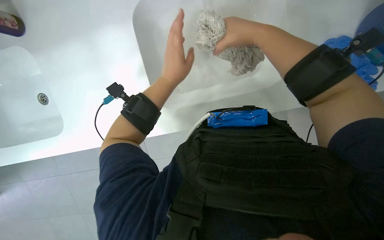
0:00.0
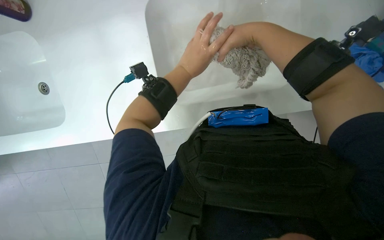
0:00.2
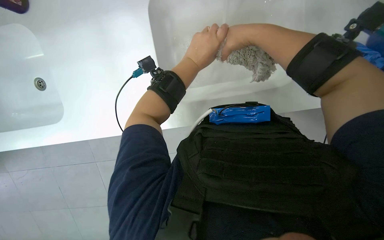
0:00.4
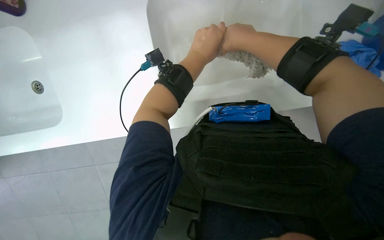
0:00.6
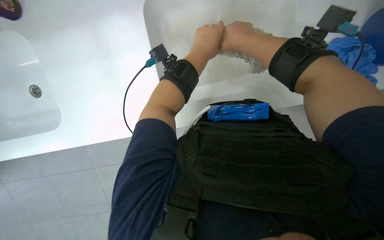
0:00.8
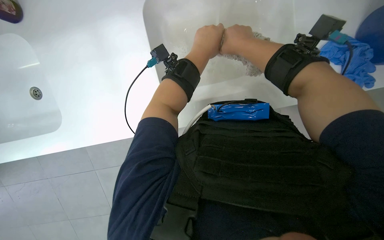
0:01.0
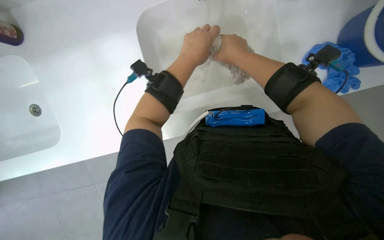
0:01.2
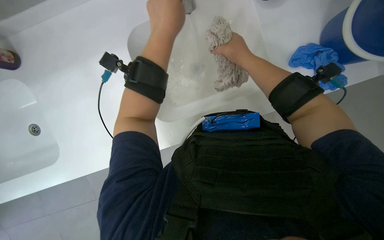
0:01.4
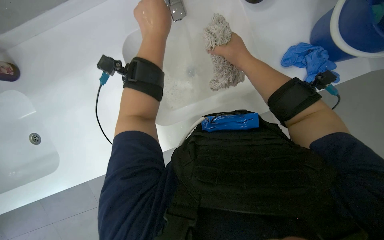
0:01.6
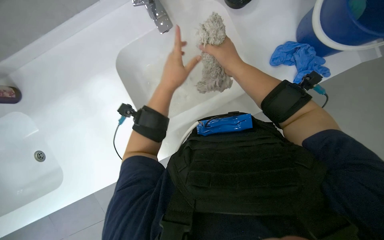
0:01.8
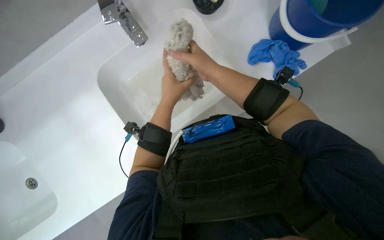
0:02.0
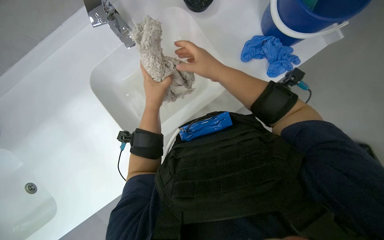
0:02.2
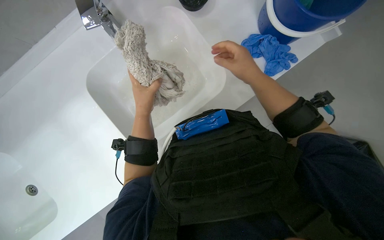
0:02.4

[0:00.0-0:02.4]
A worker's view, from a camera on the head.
Job: preparing cleaning supplies.
The whole recording: Washing mop head. The worker washes a mop head in the sink with soap and water.
0:00.0 to 0:01.2: The hands are busy where they are.

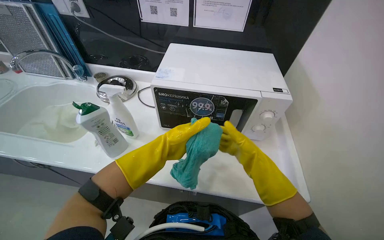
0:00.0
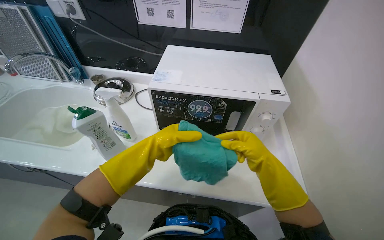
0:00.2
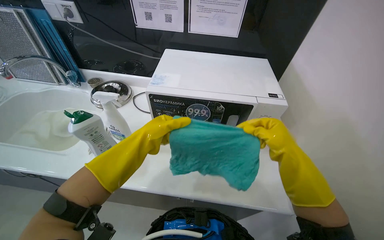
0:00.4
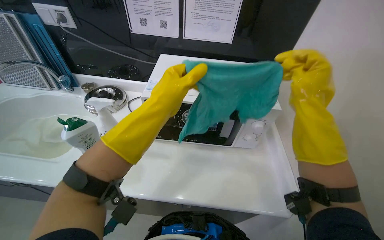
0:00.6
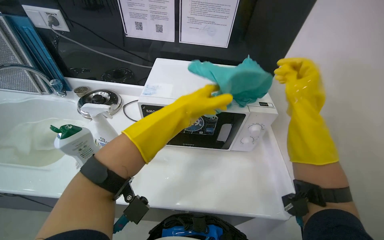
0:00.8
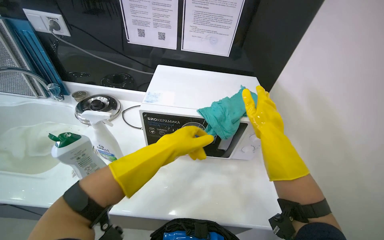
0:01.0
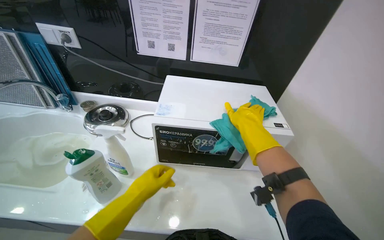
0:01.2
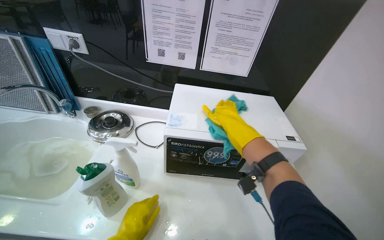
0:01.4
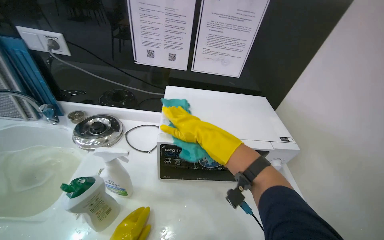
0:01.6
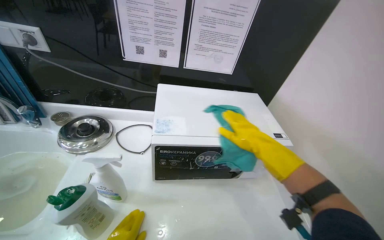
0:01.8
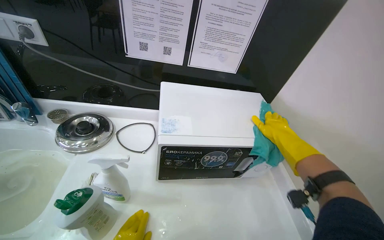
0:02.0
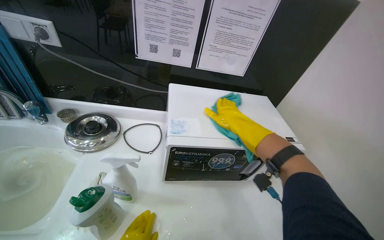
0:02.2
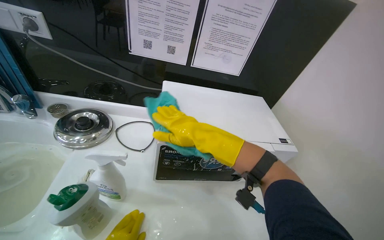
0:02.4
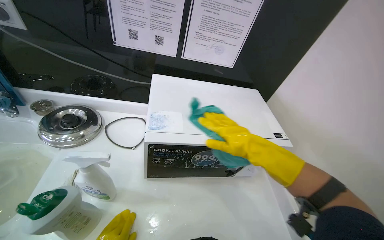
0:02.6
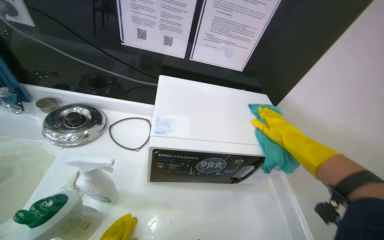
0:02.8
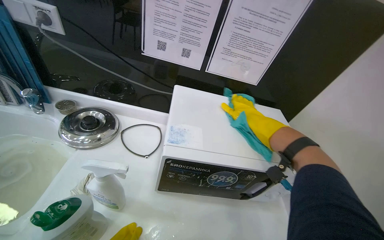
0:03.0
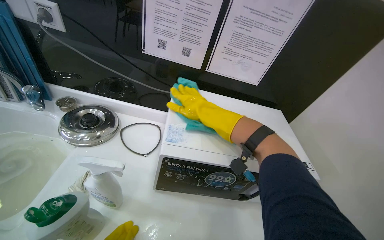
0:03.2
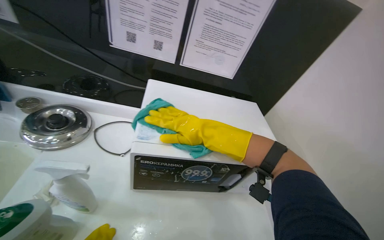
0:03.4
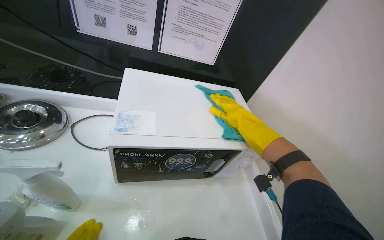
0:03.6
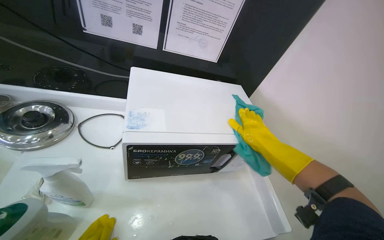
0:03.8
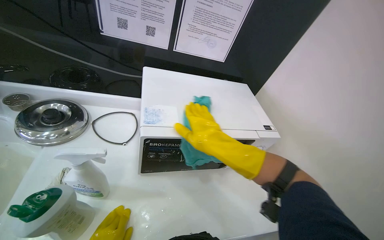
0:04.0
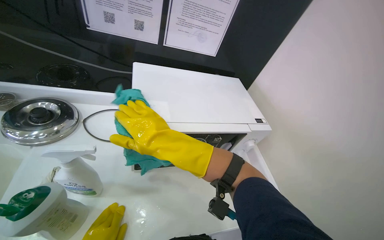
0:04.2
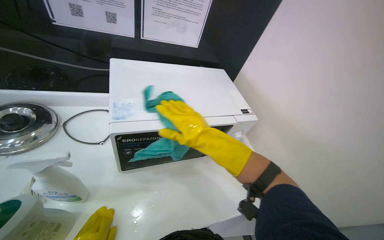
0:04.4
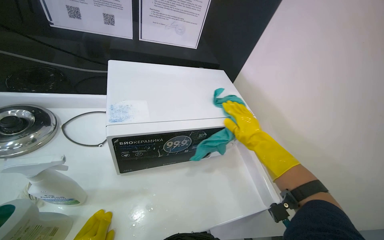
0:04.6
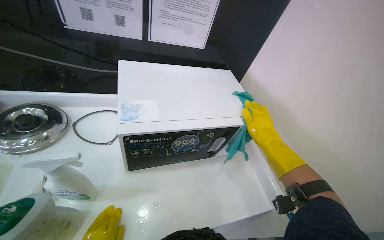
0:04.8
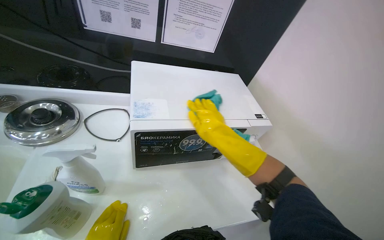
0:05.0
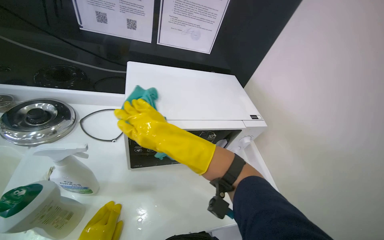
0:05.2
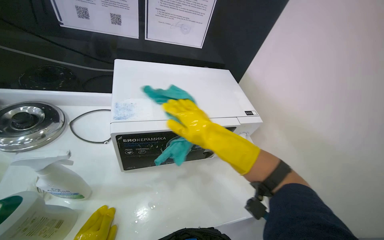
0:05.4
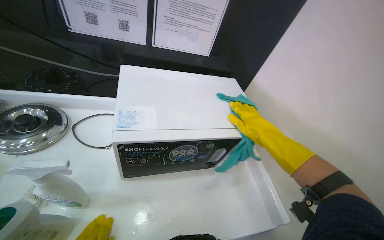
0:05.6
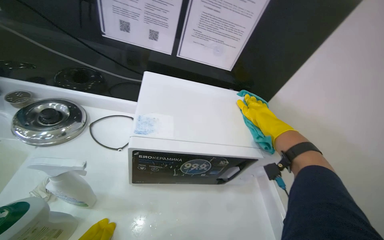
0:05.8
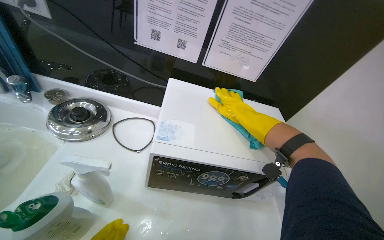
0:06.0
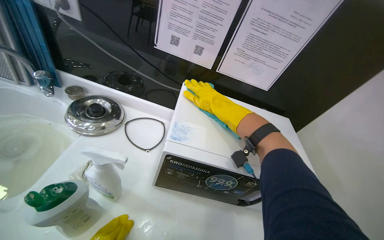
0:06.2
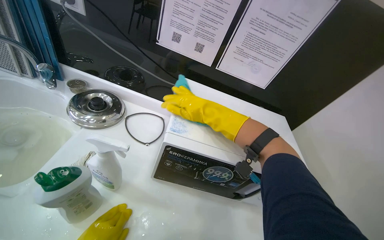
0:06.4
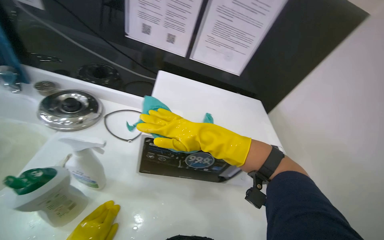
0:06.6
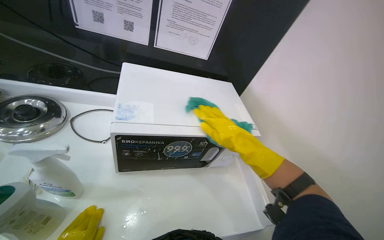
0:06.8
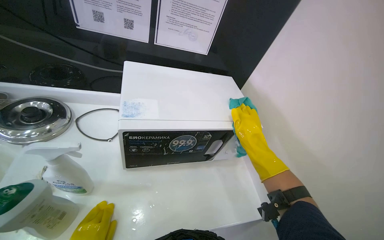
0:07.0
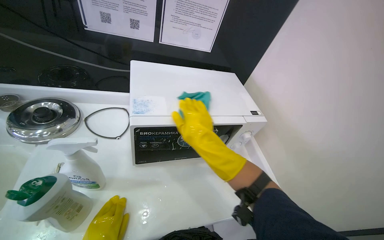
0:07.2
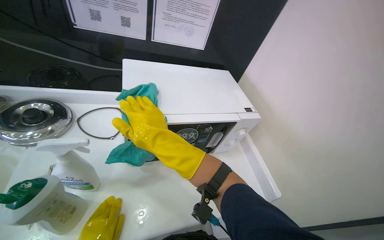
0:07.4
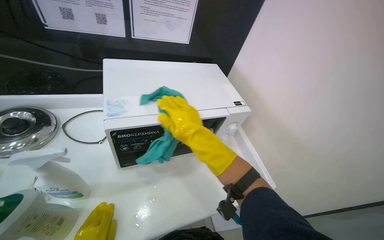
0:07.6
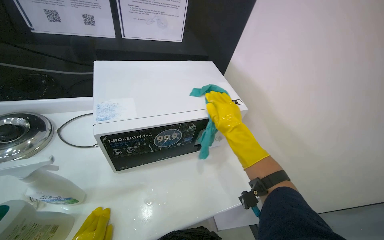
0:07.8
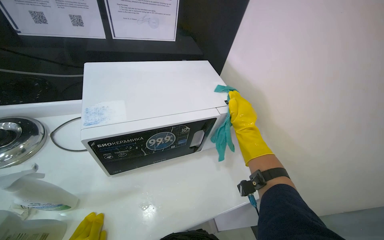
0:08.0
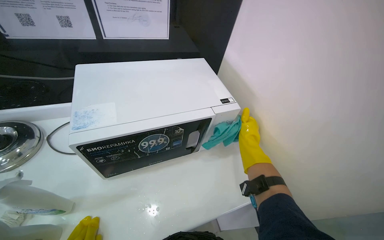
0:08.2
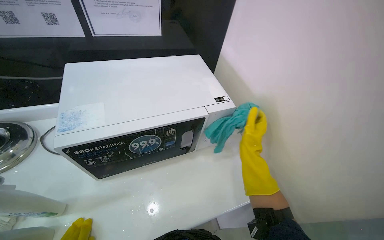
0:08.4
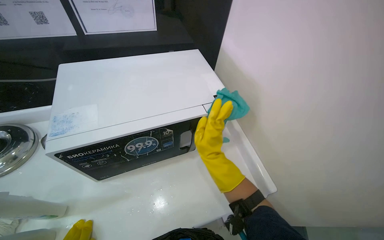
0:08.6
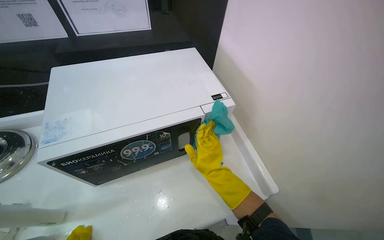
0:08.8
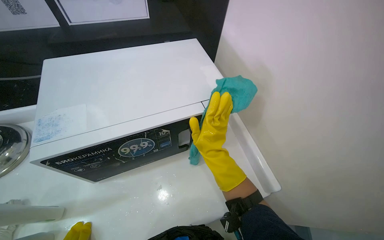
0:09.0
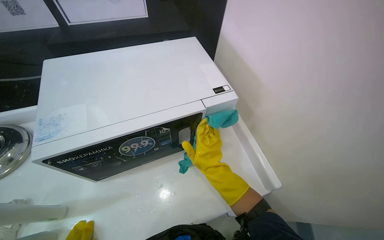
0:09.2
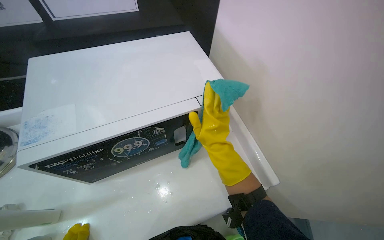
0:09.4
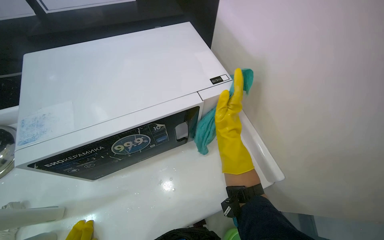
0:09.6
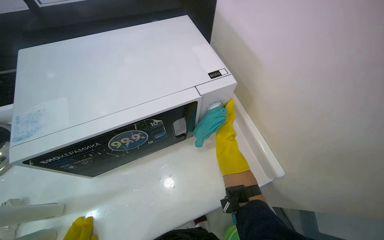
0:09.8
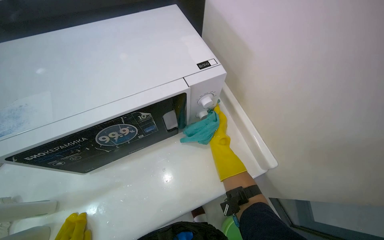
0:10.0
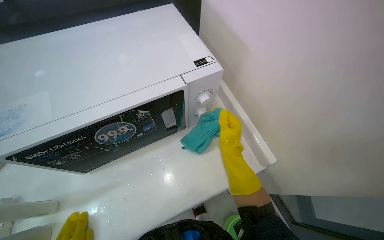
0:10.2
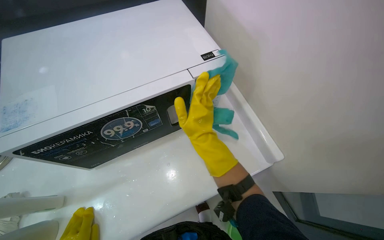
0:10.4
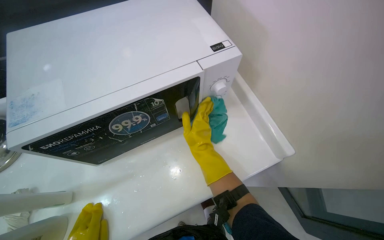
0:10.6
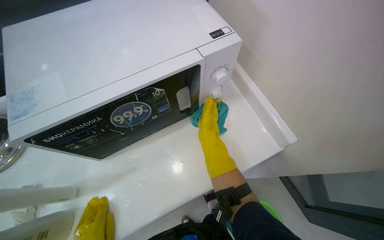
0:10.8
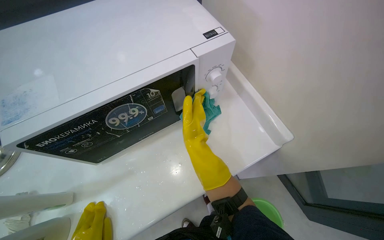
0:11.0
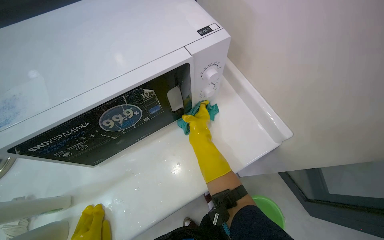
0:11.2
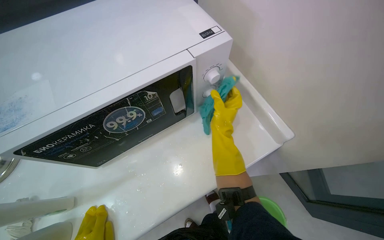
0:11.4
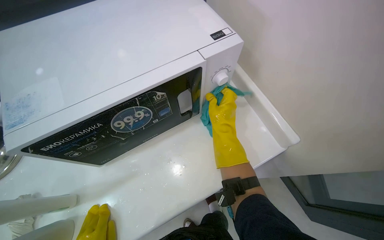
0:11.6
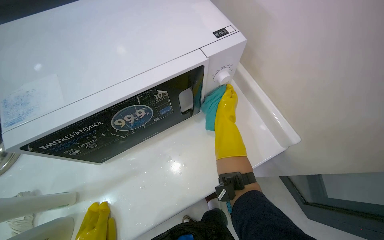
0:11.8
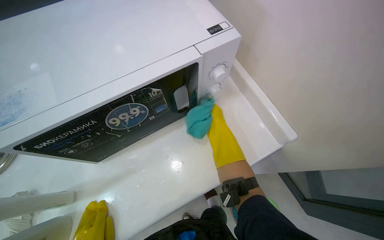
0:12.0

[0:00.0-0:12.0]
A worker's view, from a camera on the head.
Job: cleaning kitchen.
The whole recording: Cleaning microwave. The worker wipes the exterior and interior of the microwave with a cleaning cloth.
0:00.0 to 0:01.6: The right hand heads up the picture and to the left, covering some 35 cm.
0:01.6 to 0:03.0: The right hand goes left and right, approximately 30 cm each way, reversing 3 times.
0:03.0 to 0:04.4: The head turns to the right by about 20 degrees. The right hand moves left and right over about 30 cm, changing direction 3 times.
0:04.4 to 0:06.0: The head rotates some 20 degrees to the left. The right hand moves left and right over approximately 30 cm, changing direction 3 times.
0:06.0 to 0:07.6: The wearer's head swings about 20 degrees to the right. The right hand goes left and right, roughly 25 cm each way, reversing 3 times.
0:07.6 to 0:09.0: The right hand reaches some 25 cm to the right, then returns.
0:10.4 to 0:12.0: The right hand shifts approximately 10 cm farther from the camera.

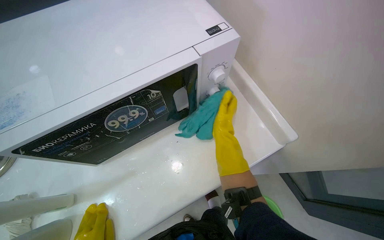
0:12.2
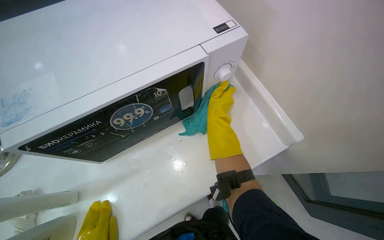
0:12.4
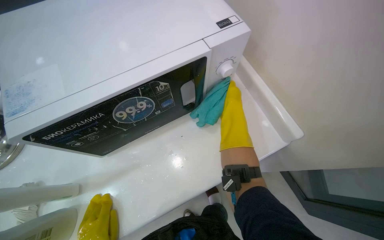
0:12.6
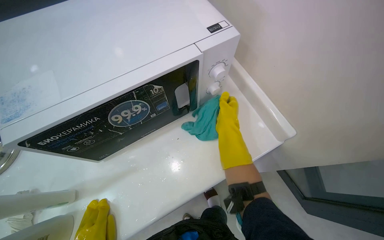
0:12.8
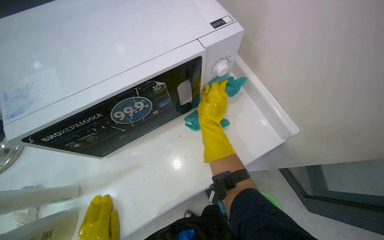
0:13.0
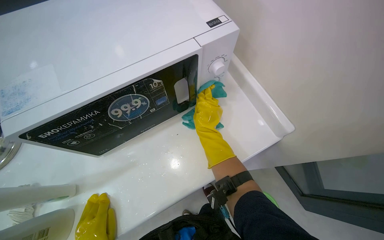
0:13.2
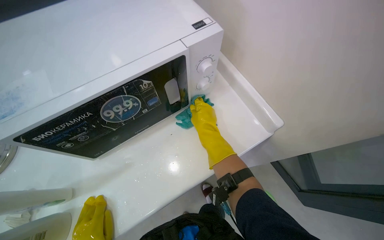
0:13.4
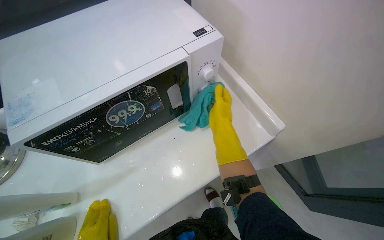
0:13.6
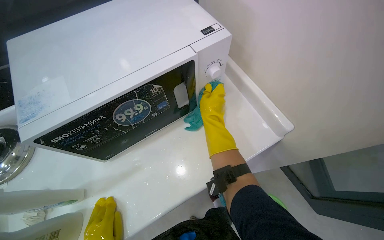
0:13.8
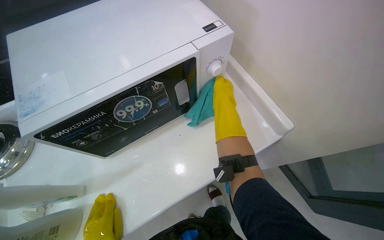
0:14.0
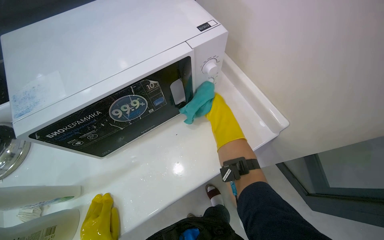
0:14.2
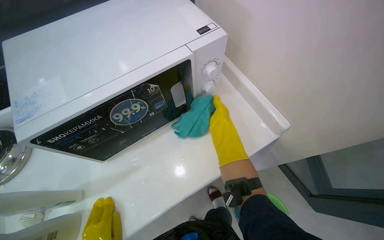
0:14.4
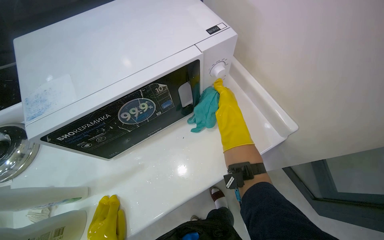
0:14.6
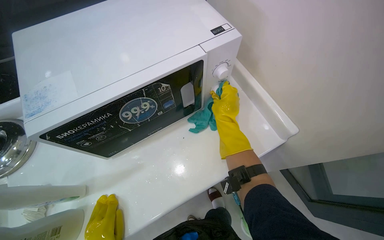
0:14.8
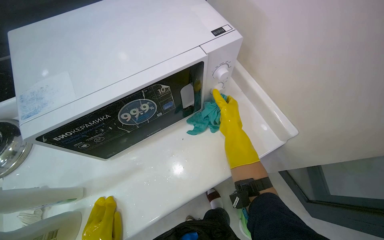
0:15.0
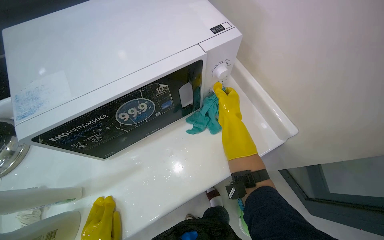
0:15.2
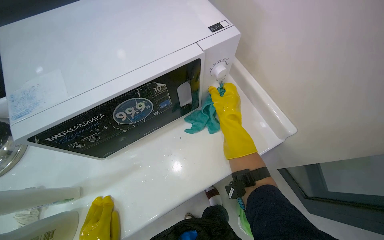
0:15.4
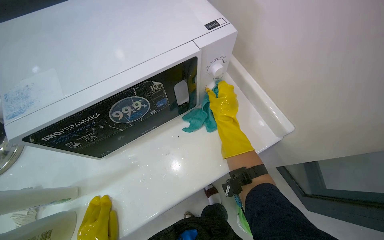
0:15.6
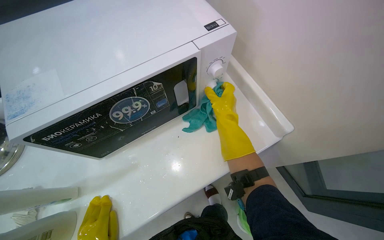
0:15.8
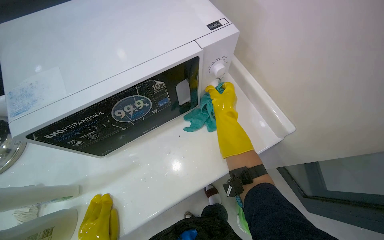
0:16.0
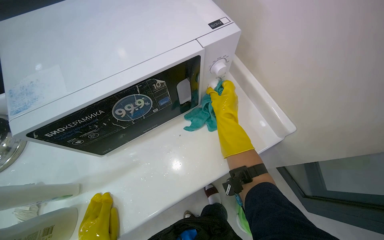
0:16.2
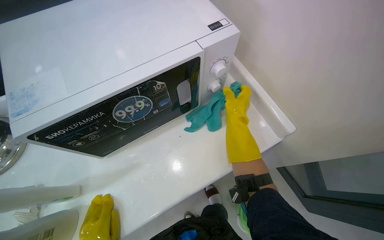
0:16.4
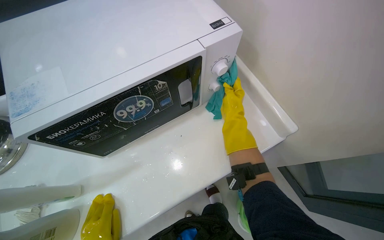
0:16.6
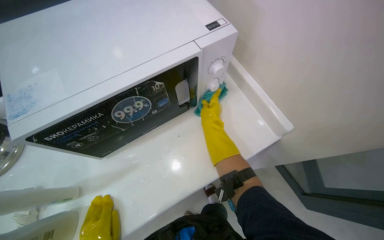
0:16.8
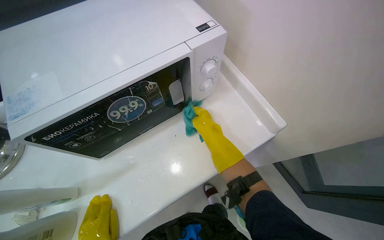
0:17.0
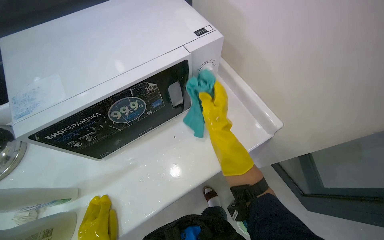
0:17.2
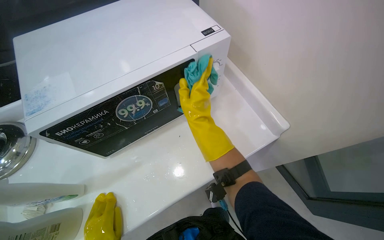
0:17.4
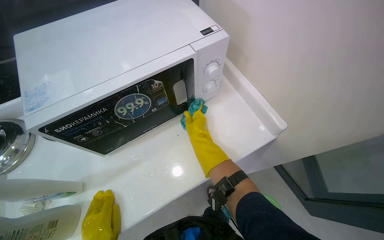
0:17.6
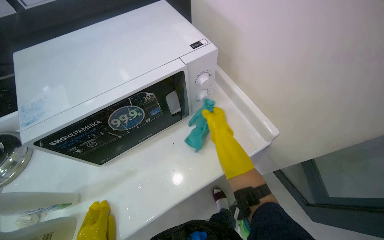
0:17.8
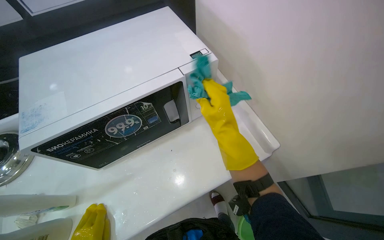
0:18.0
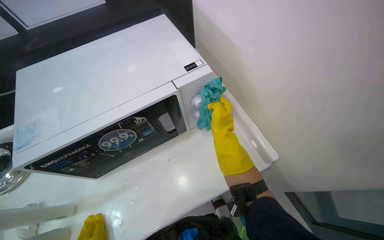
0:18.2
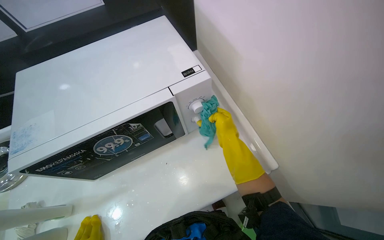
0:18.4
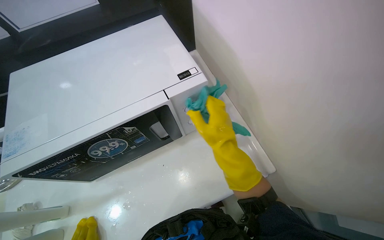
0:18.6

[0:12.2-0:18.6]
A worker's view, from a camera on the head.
Job: cleaning kitchen.
The whole recording: Cleaning microwave. The worker wipes the exterior and interior of the microwave with a cleaning cloth.
0:17.0 to 0:18.6: The right hand swings nearer and farther, about 15 cm each way, with 4 reversals.
